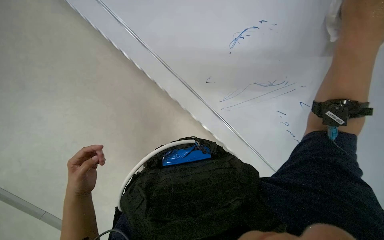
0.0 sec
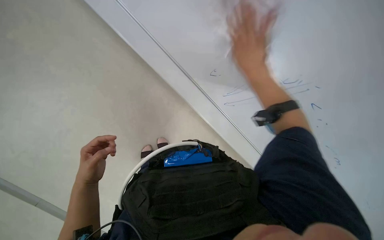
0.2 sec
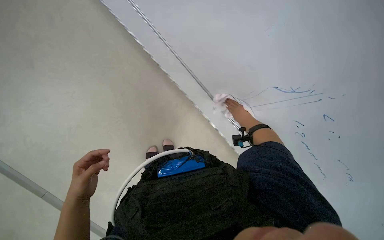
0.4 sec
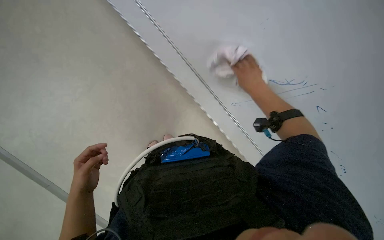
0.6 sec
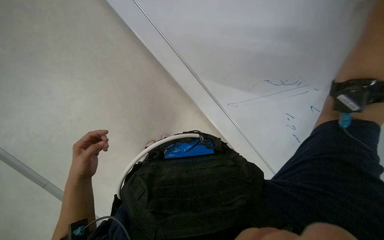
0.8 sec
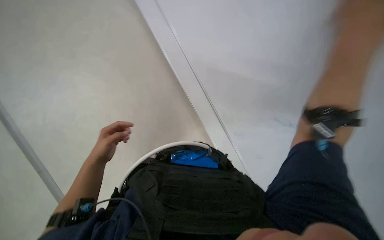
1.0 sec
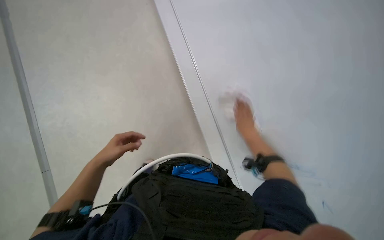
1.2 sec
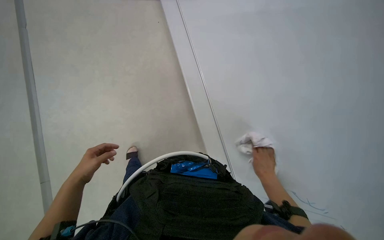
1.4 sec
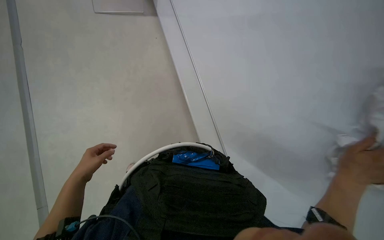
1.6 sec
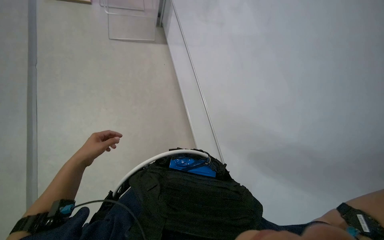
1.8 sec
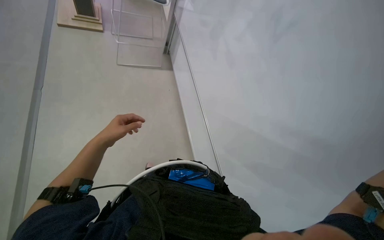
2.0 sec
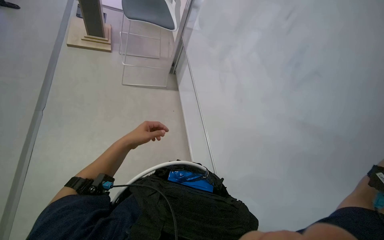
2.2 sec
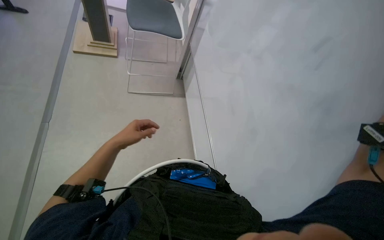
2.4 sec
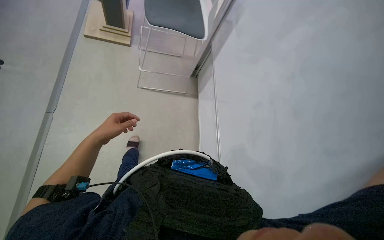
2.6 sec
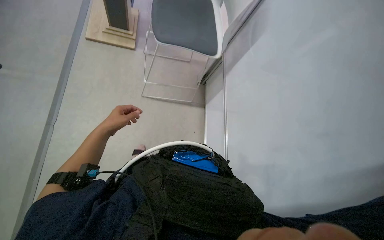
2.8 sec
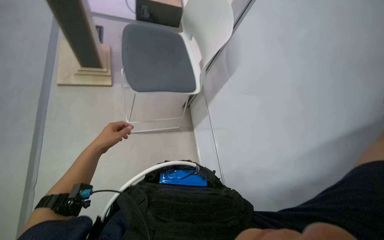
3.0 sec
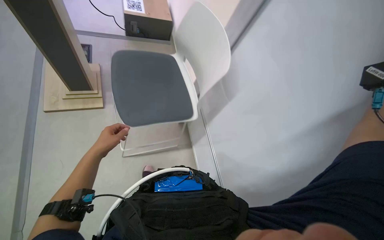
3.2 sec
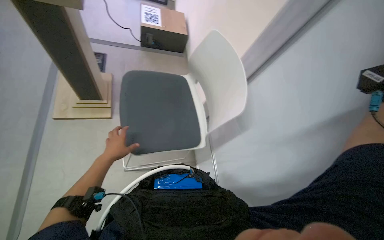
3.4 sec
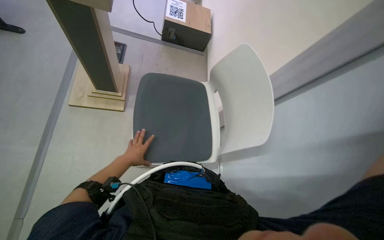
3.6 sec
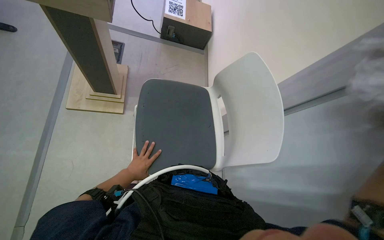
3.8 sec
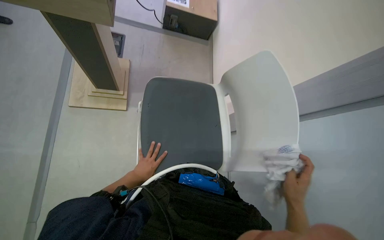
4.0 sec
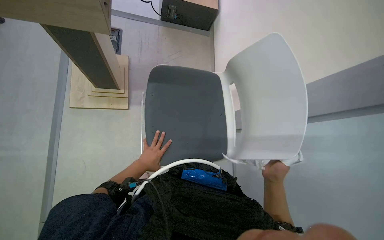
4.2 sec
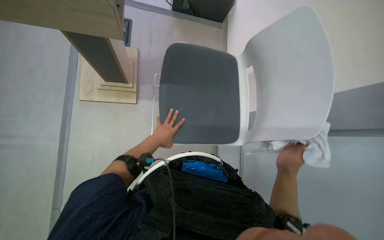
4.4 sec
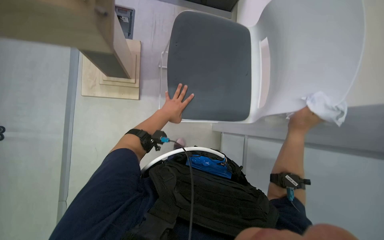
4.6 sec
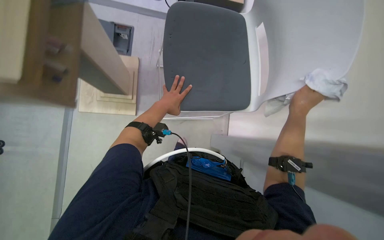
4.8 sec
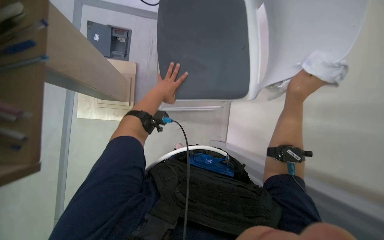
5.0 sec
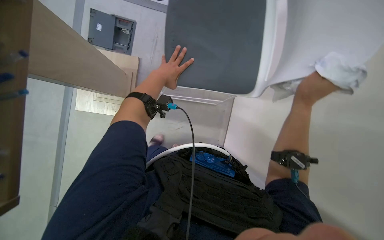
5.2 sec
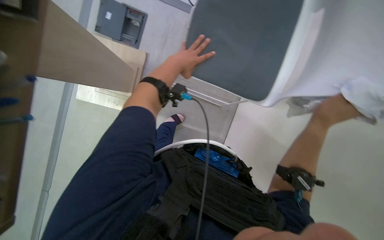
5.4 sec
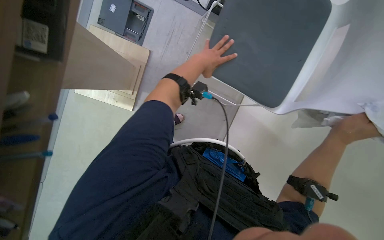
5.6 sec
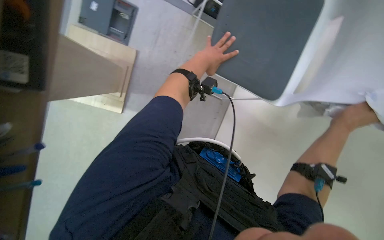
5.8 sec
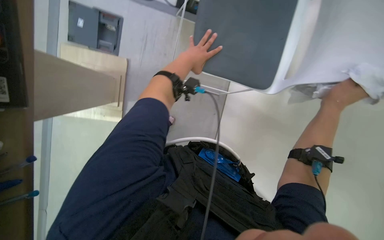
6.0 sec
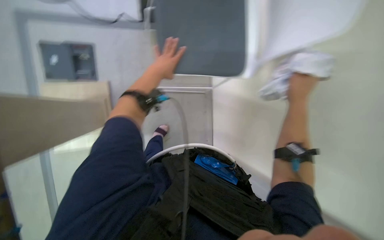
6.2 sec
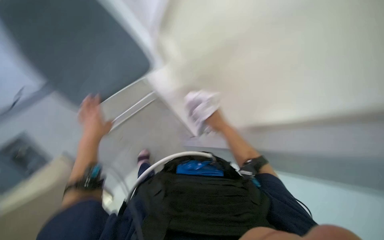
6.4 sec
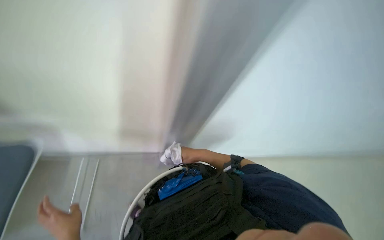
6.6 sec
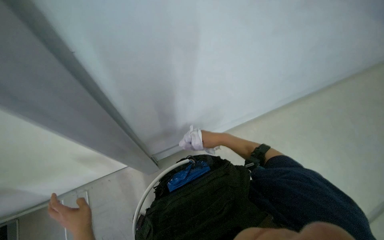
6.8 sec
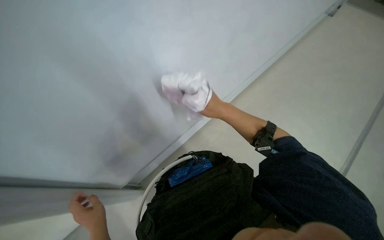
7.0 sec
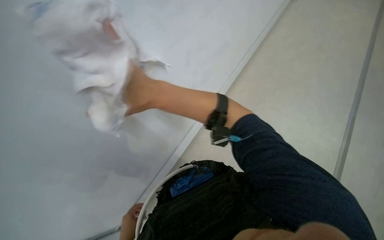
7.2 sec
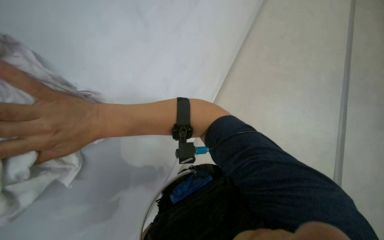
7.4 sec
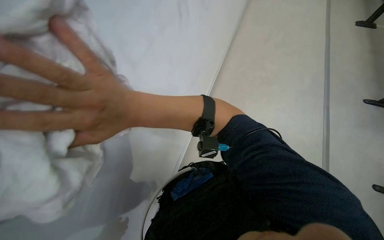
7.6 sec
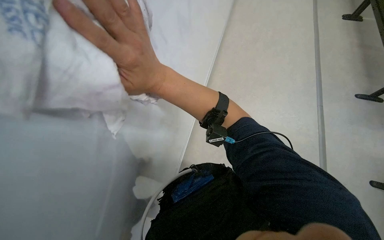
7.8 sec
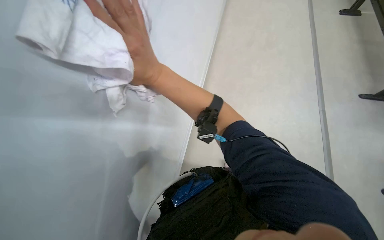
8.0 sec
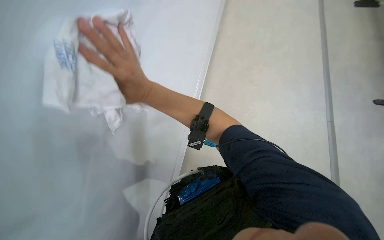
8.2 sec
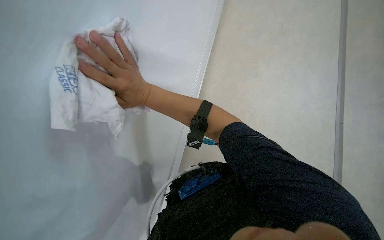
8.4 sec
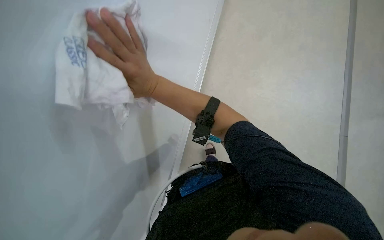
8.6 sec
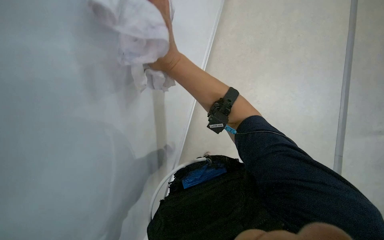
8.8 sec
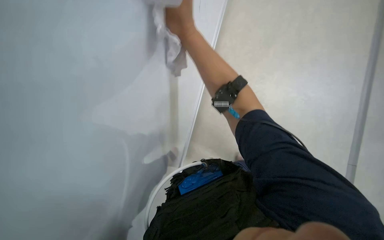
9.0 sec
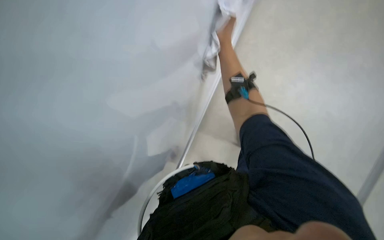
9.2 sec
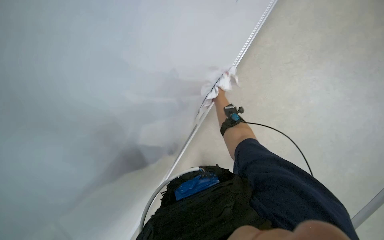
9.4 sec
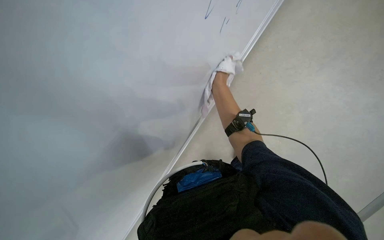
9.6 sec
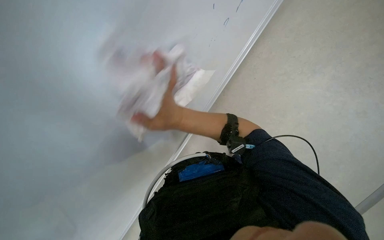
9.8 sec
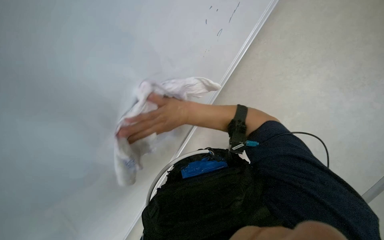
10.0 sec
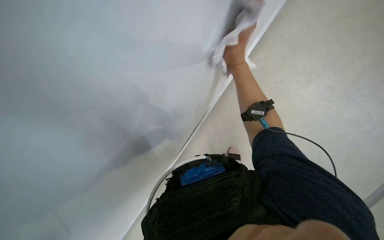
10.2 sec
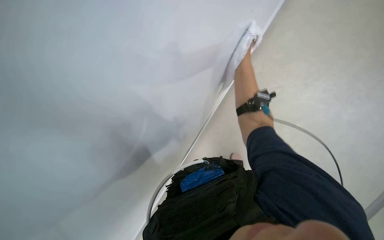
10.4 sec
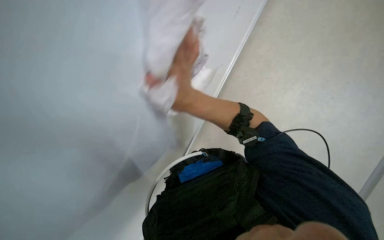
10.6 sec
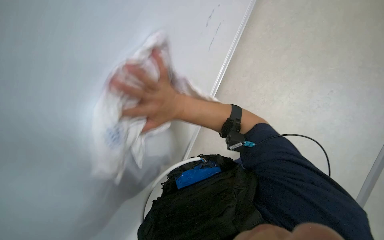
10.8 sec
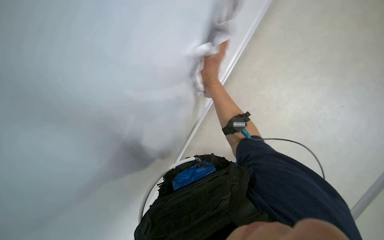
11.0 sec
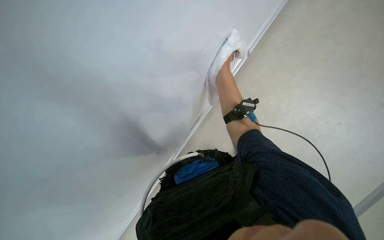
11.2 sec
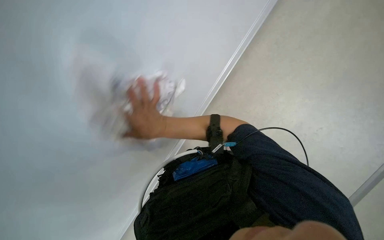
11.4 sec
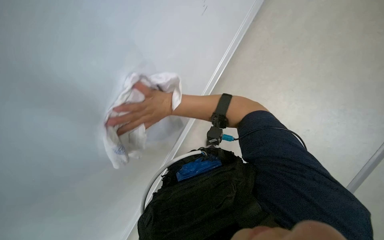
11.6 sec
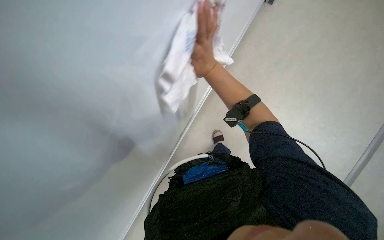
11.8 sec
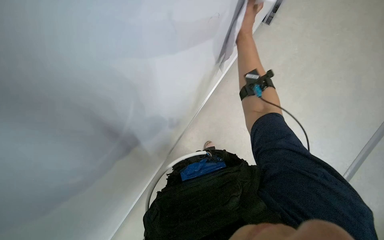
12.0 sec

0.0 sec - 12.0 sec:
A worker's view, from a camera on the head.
Job: wiping surfaces.
The whole recording: Wiping classroom surfaces. The worker wipes various surfaces in the classroom, including the whiteboard and a chair.
0.0 sec - 1.6 sec: The head rotates approximately 20 degrees to the left. The left hand is displaced to the left by roughly 10 cm.
1.6 sec - 3.0 sec: The view tilts some 15 degrees upward. The left hand moves up the picture, some 15 cm, and goes to the right and returns, roughly 15 cm each way.
4.4 sec - 6.0 sec: The left hand moves up the picture, about 10 cm.
6.0 sec - 7.6 sec: The head turns to the right by approximately 30 degrees. The view tilts some 20 degrees downward.
7.6 sec - 9.0 sec: The right hand moves up the picture and farther from the camera, approximately 30 cm.
9.0 sec - 10.4 sec: The right hand moves down the picture, approximately 10 cm.

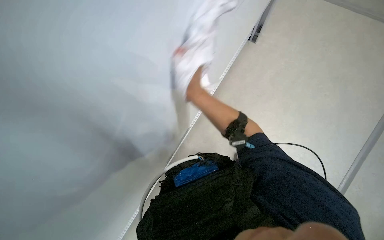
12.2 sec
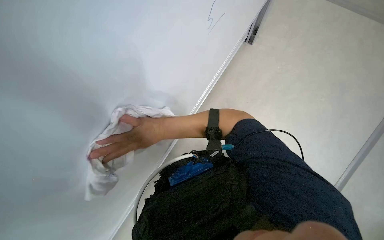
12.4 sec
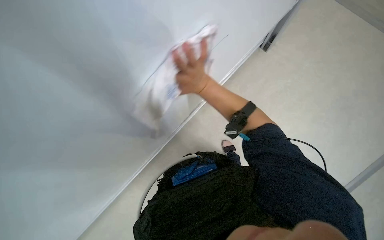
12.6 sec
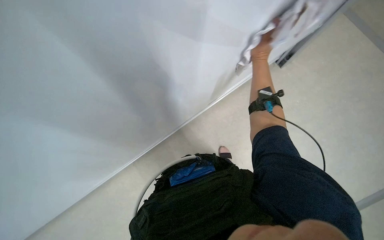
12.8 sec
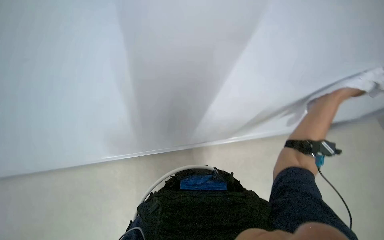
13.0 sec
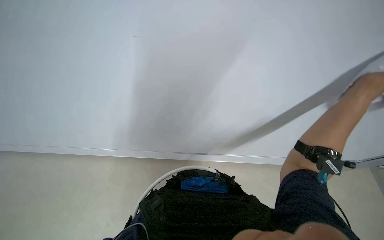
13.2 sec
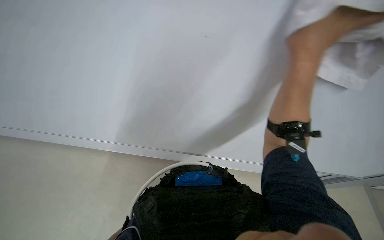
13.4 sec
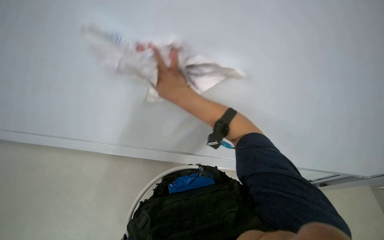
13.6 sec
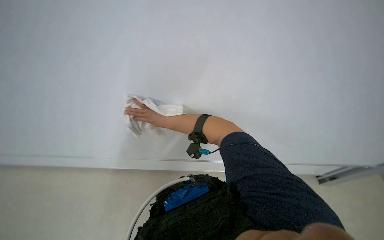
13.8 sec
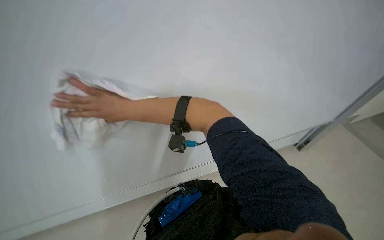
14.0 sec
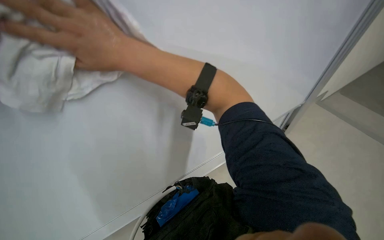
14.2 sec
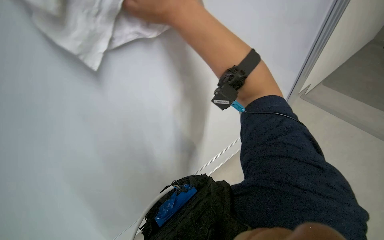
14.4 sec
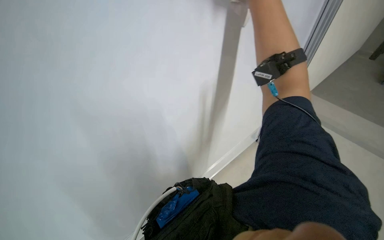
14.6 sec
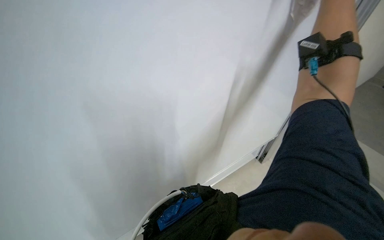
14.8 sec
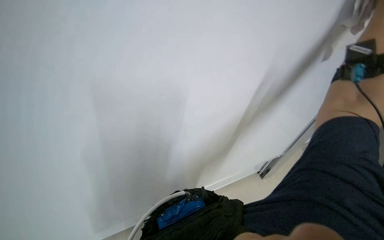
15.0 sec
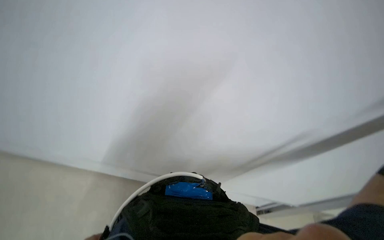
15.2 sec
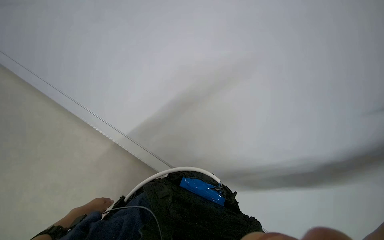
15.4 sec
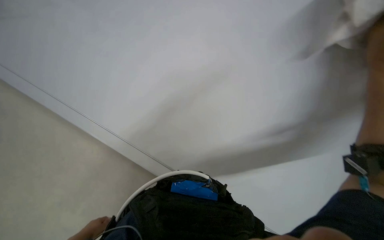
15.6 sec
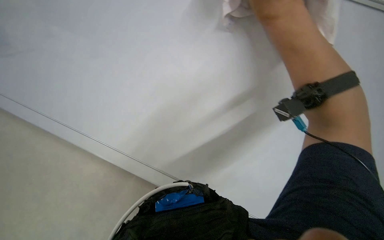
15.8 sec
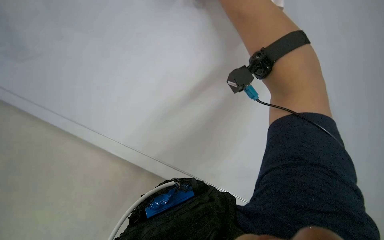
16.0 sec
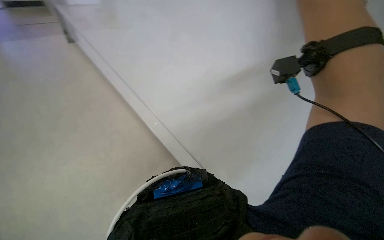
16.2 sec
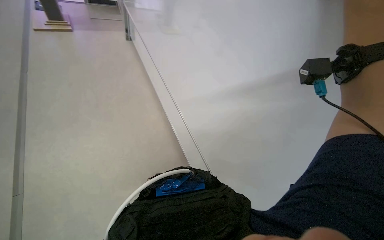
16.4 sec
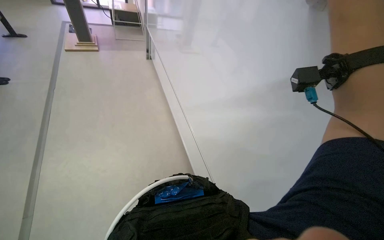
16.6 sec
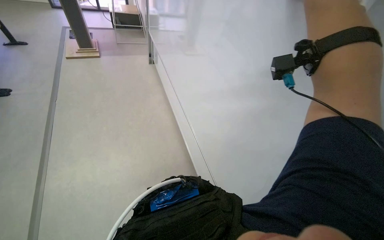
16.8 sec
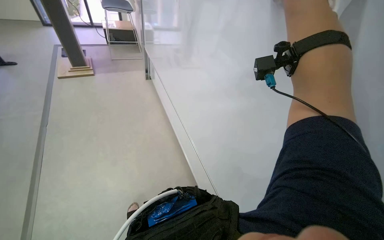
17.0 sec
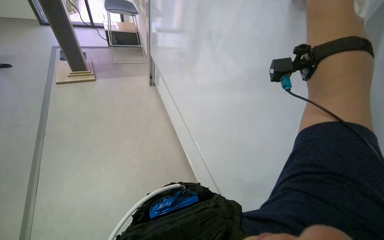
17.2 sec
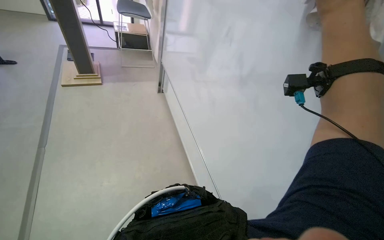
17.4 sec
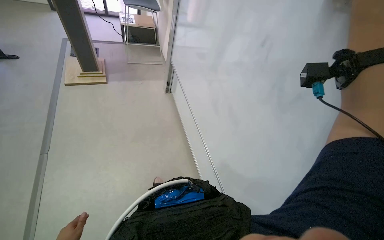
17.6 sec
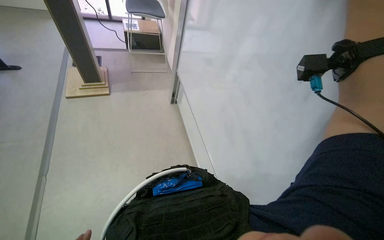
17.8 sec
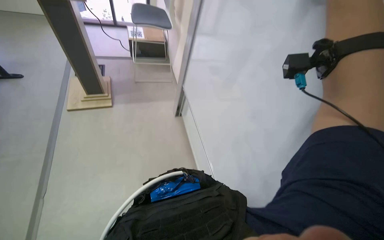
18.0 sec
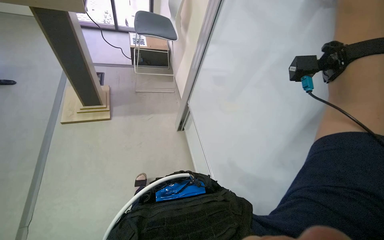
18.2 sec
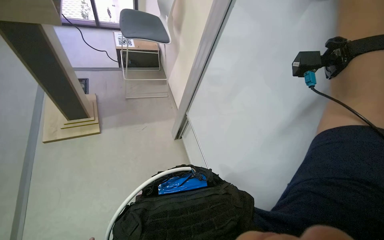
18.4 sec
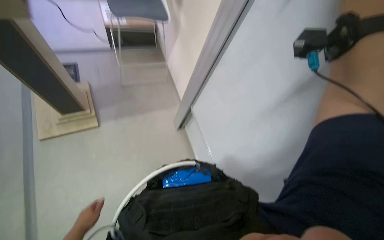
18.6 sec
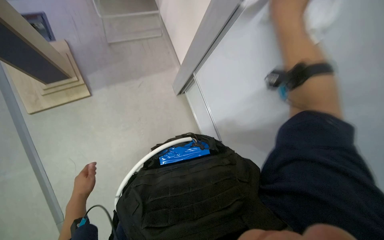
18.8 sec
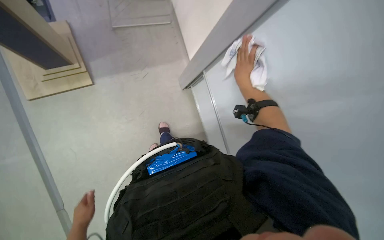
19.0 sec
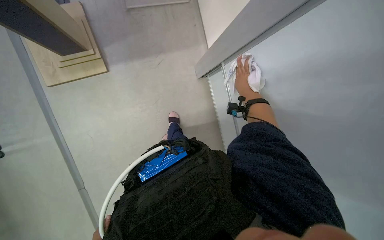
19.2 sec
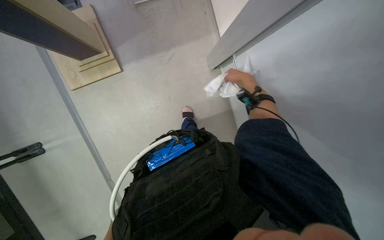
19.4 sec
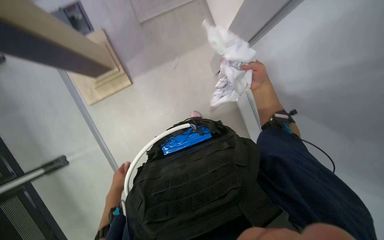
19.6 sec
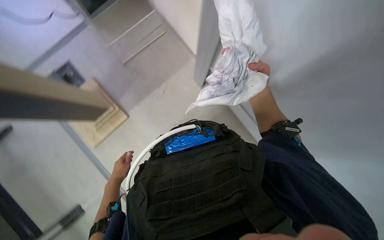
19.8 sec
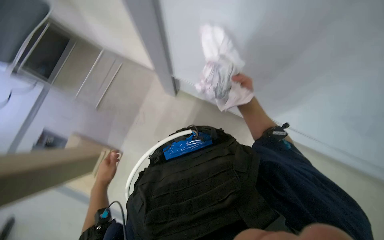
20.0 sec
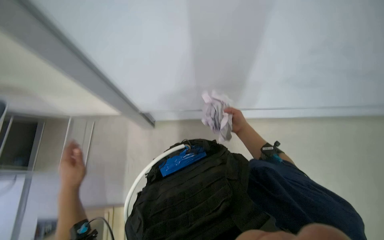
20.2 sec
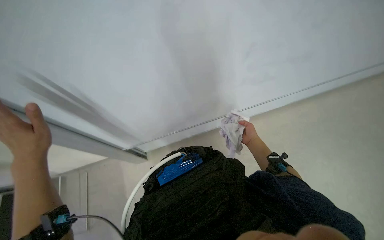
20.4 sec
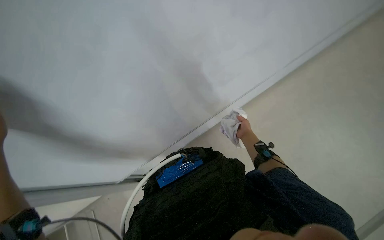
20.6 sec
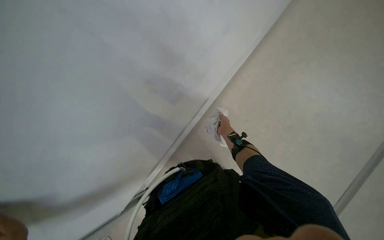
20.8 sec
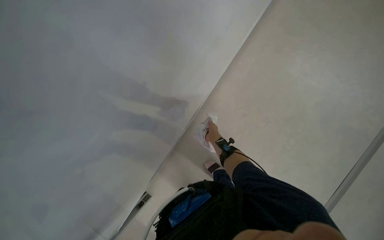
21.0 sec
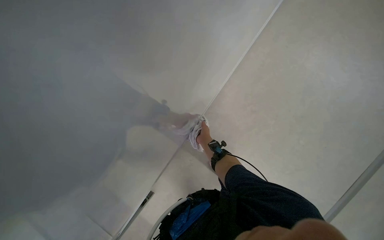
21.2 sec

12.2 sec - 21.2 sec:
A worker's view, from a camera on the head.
Job: wiping surfaces.
The whole recording: Wiping classroom surfaces. The worker wipes various surfaces in the classroom, including the whiteboard and a chair.
12.2 sec - 13.8 sec: The wearer looks approximately 15 degrees further upward.
15.2 sec - 16.6 sec: Everything in view rotates roughly 25 degrees counterclockwise.
18.2 sec - 19.8 sec: The camera pitches downward, by approximately 15 degrees.
19.8 sec - 21.2 sec: The head rotates roughly 60 degrees to the right.
